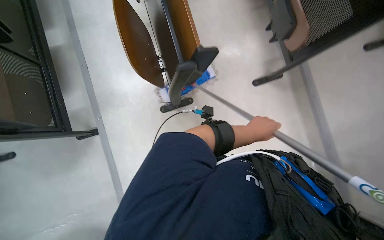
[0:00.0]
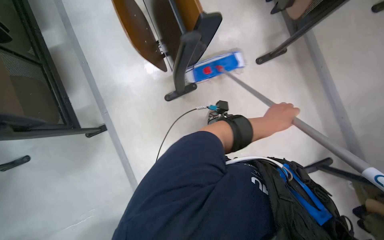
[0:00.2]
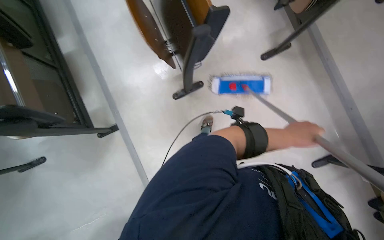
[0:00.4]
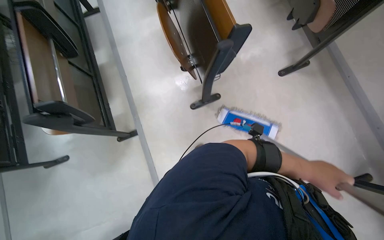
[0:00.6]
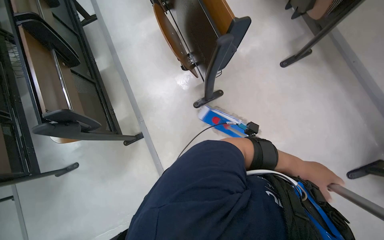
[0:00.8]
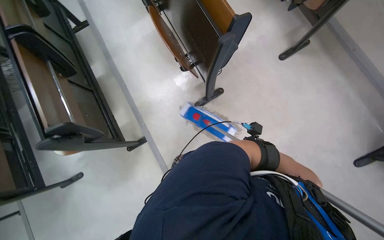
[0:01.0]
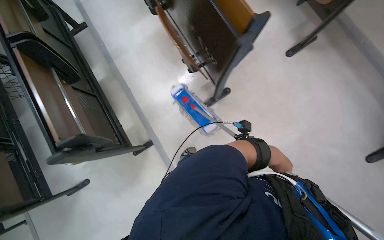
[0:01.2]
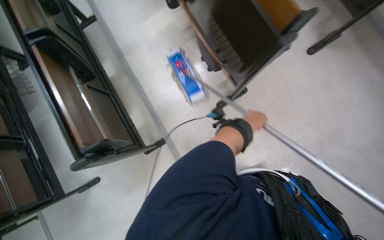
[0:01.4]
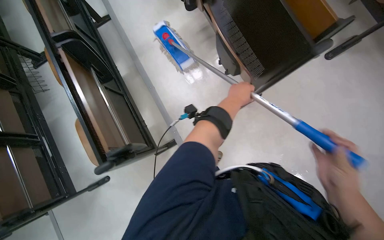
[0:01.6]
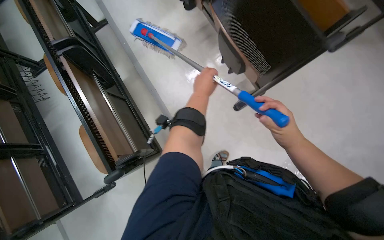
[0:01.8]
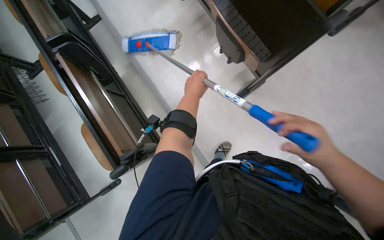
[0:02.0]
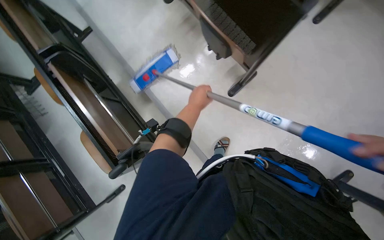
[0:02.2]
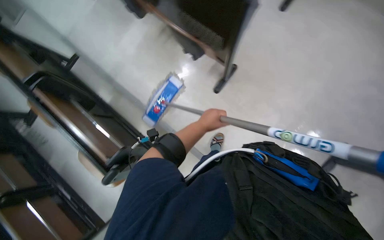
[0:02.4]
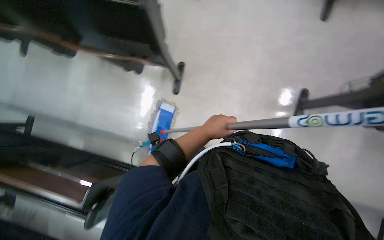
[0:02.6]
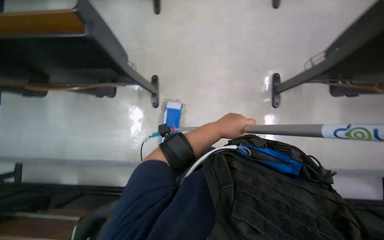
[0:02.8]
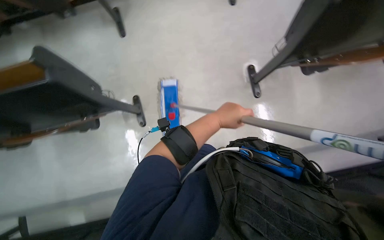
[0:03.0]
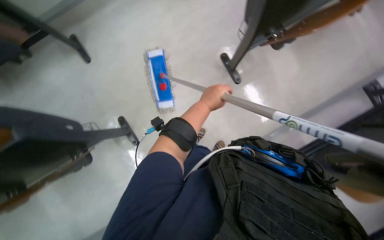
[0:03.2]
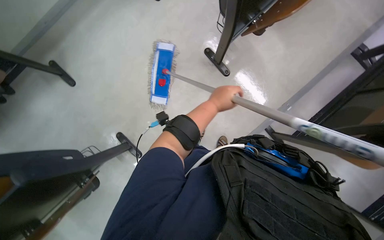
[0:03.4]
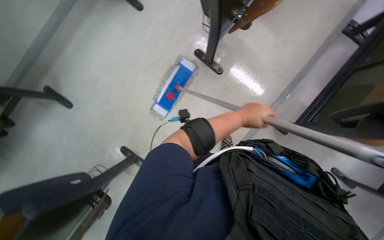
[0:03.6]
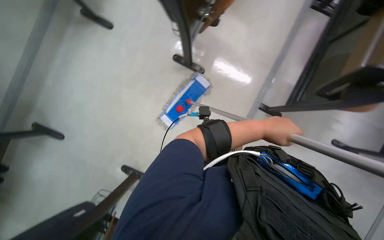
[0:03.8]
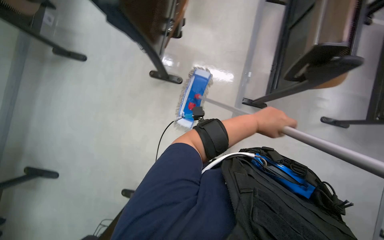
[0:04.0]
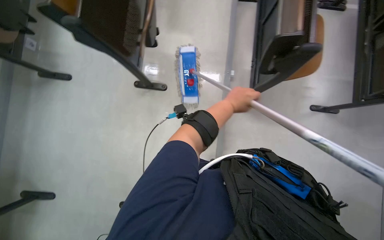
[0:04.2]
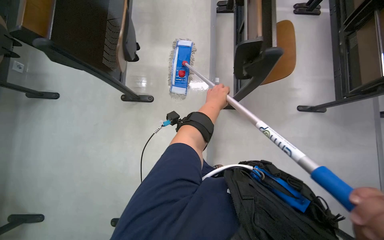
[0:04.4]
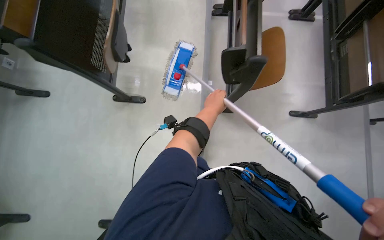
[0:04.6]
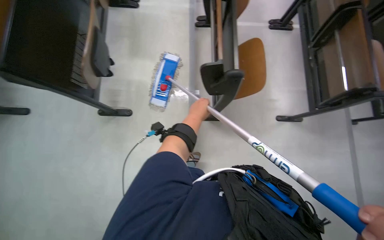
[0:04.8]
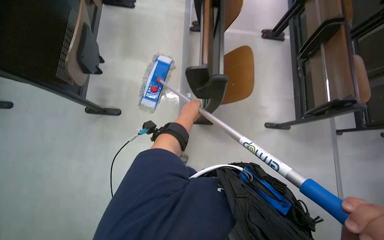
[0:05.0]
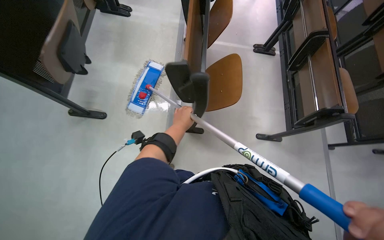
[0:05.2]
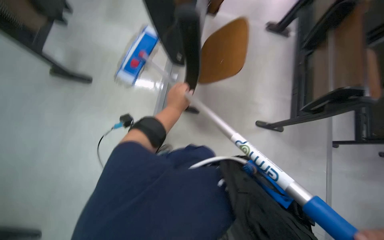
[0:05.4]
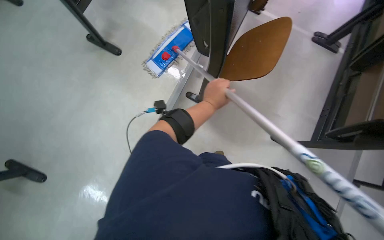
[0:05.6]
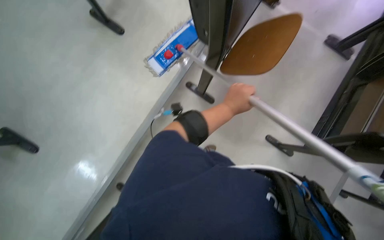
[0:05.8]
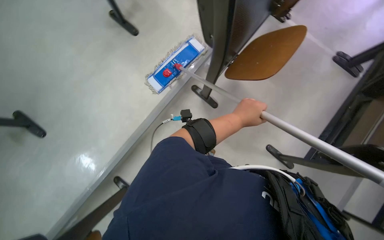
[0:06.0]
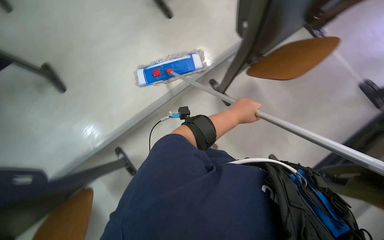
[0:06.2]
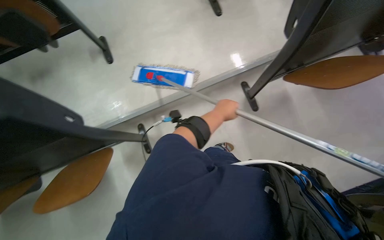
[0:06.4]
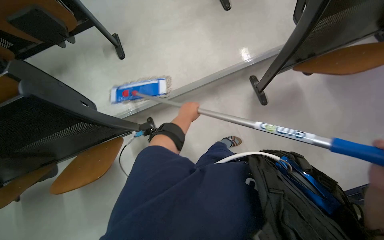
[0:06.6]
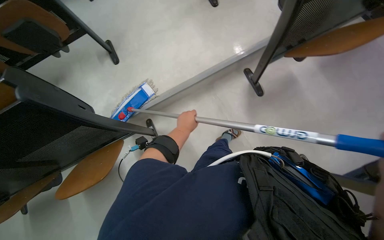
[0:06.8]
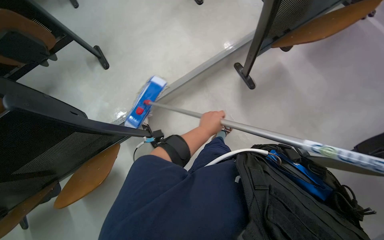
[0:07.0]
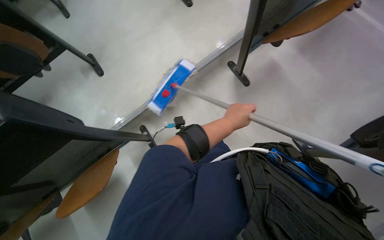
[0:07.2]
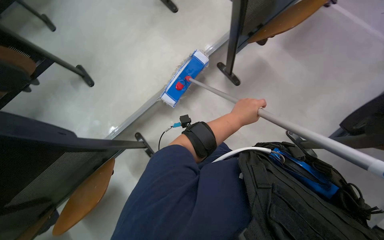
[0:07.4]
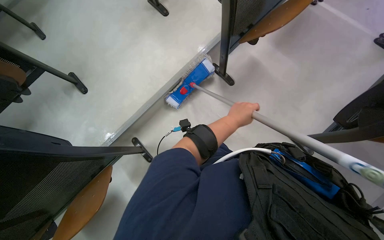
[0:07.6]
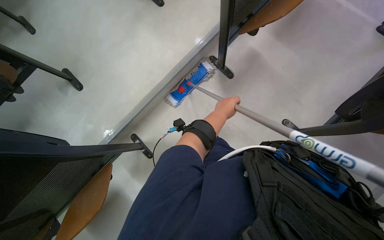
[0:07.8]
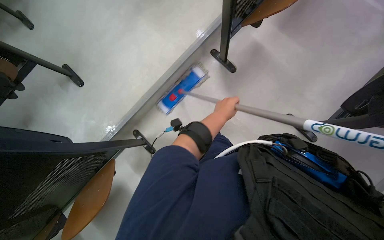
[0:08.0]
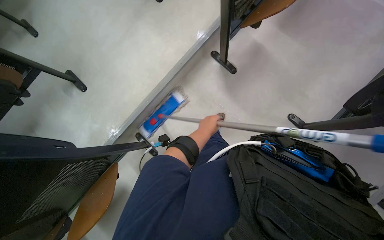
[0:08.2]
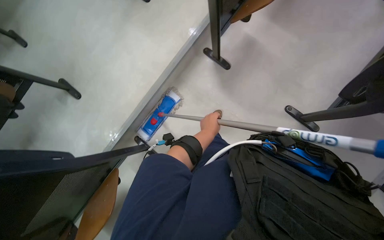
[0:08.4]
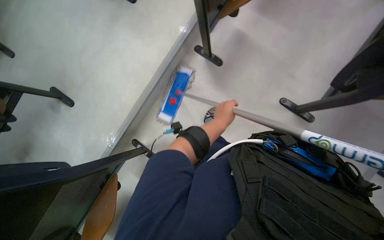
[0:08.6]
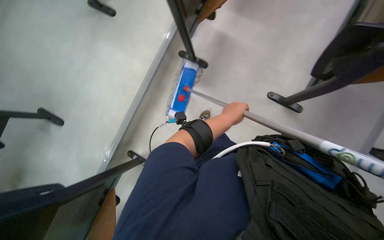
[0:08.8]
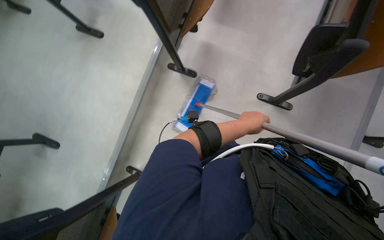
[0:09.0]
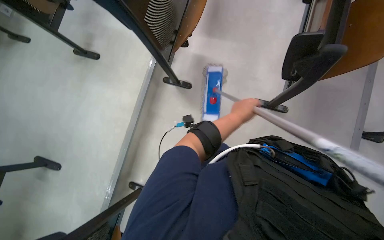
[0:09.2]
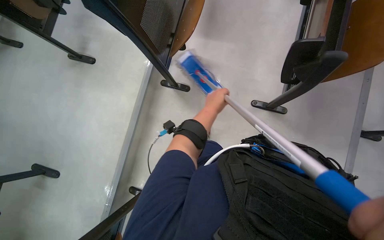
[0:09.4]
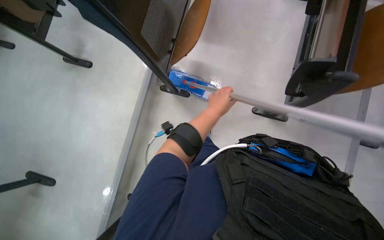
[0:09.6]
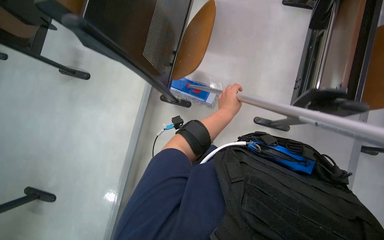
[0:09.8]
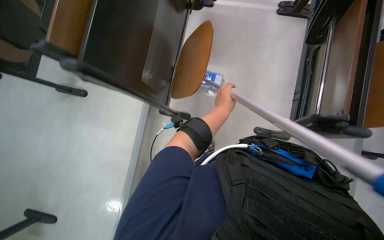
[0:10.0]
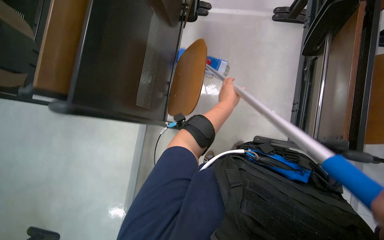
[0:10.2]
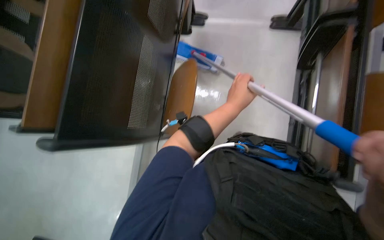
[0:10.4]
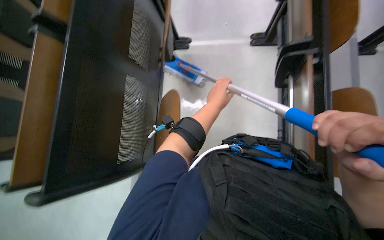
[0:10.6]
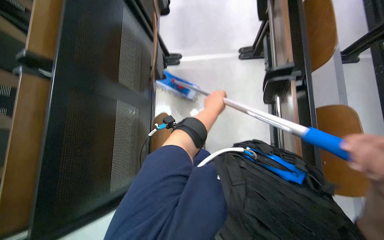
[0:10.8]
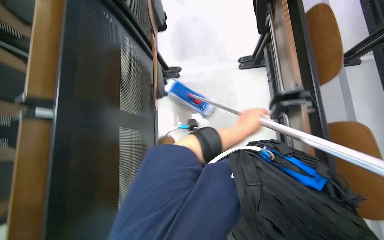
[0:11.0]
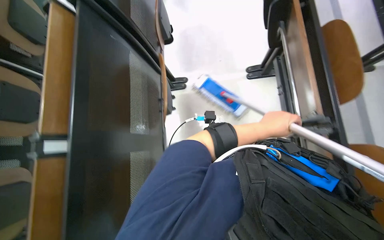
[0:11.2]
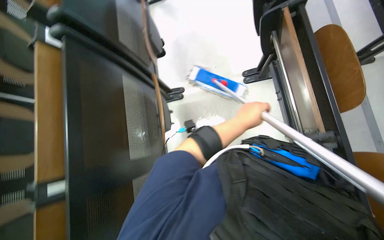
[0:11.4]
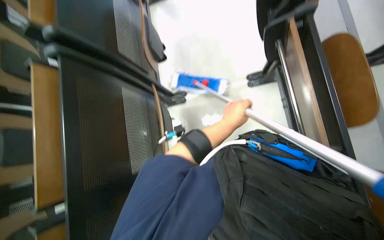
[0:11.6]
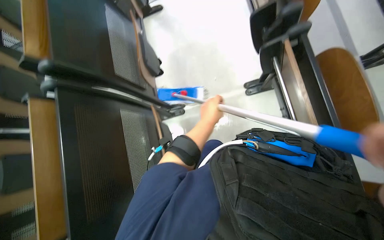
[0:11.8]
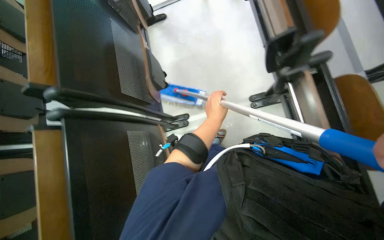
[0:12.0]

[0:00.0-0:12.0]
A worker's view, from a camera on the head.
Job: mopping floor.
The whole recording: Mopping classroom floor. The worker mops the classroom floor, occasionally adjusting the mop and moving the cleaning cart.
0:00.0 to 0:01.6: The wearer moves approximately 40 cm.
0:01.6 to 0:03.0: The scene rotates counterclockwise by roughly 35 degrees.
0:03.0 to 0:04.4: Everything in view rotates about 35 degrees counterclockwise.
0:04.4 to 0:06.0: The camera travels approximately 60 cm. The scene rotates clockwise by roughly 35 degrees.
0:06.0 to 0:07.6: The left hand travels to the left and back again, approximately 20 cm each way.
0:09.0 to 0:10.4: The left hand moves up the picture, some 40 cm.
0:10.4 to 0:12.0: The view tips upward by some 25 degrees. The left hand goes to the right and returns, roughly 10 cm each way.

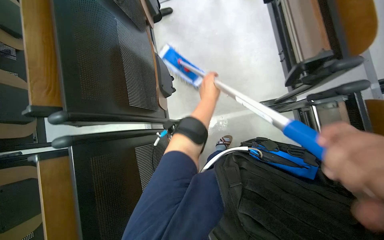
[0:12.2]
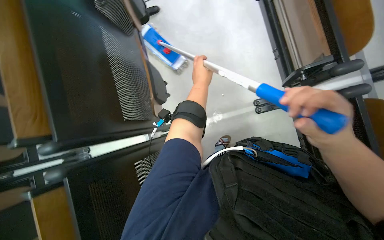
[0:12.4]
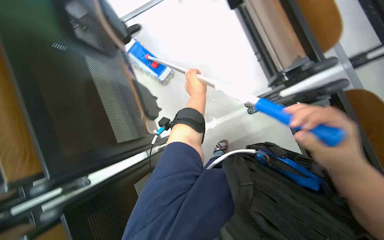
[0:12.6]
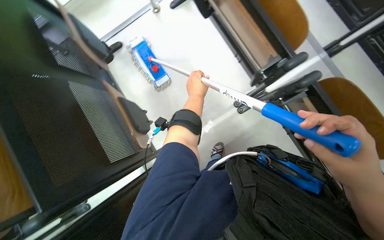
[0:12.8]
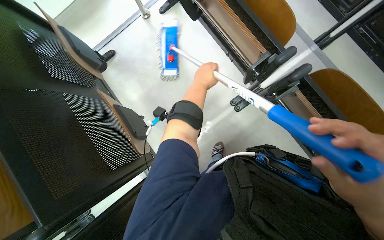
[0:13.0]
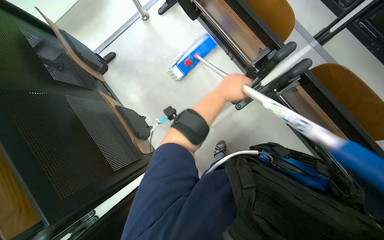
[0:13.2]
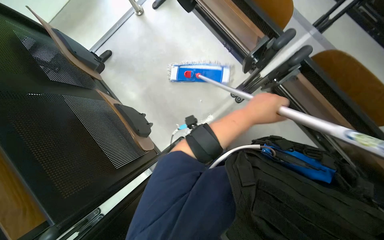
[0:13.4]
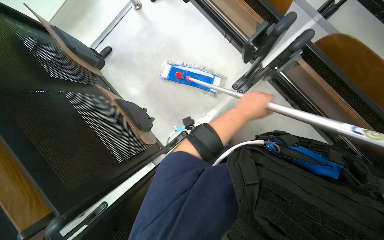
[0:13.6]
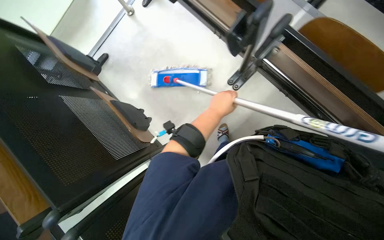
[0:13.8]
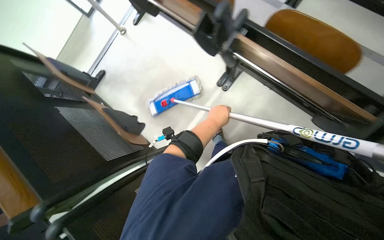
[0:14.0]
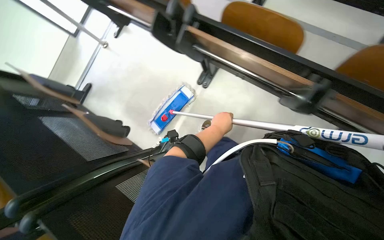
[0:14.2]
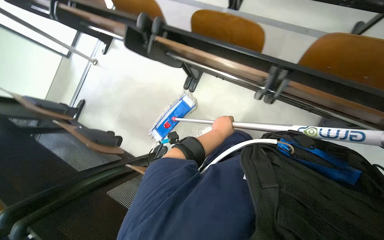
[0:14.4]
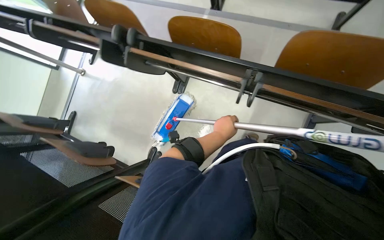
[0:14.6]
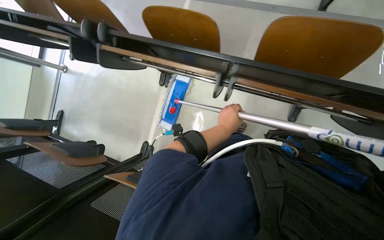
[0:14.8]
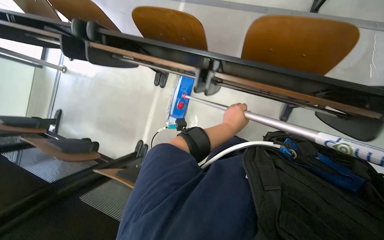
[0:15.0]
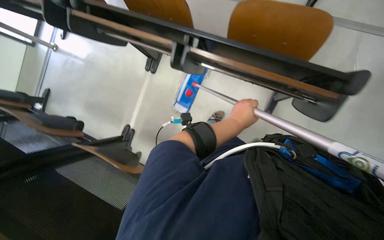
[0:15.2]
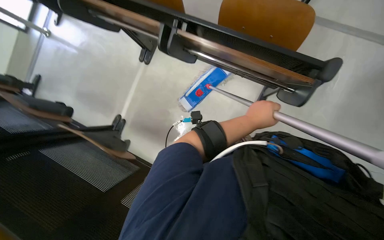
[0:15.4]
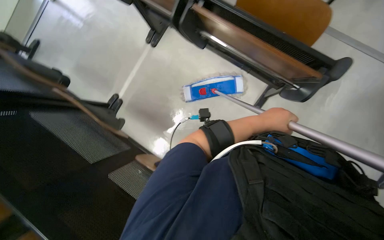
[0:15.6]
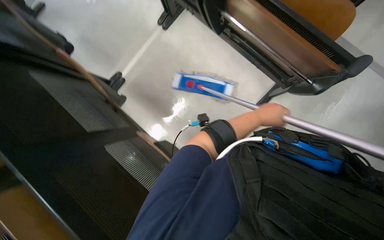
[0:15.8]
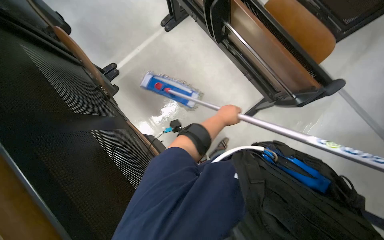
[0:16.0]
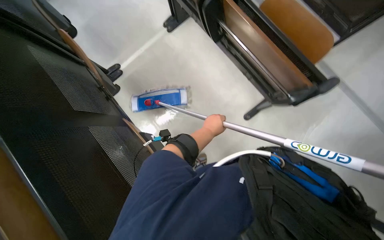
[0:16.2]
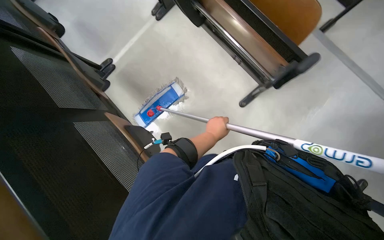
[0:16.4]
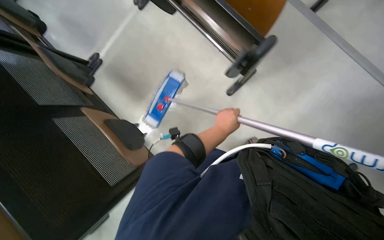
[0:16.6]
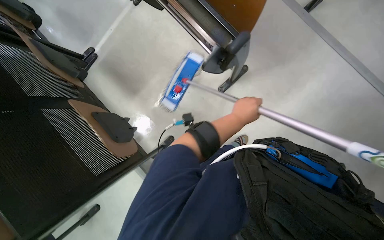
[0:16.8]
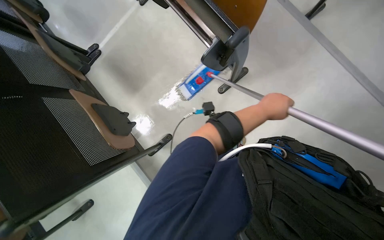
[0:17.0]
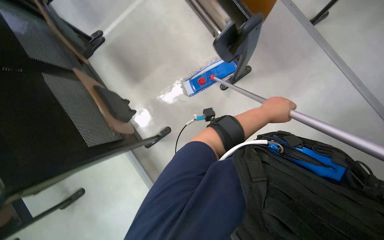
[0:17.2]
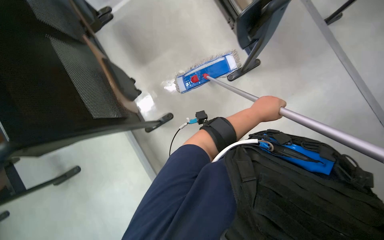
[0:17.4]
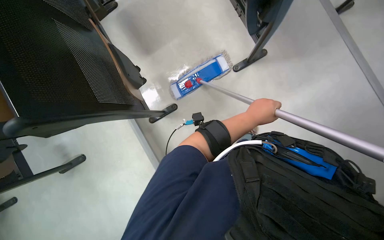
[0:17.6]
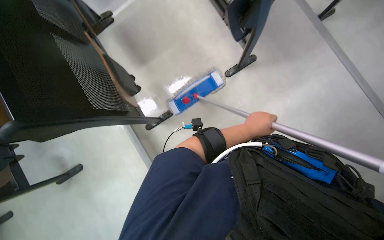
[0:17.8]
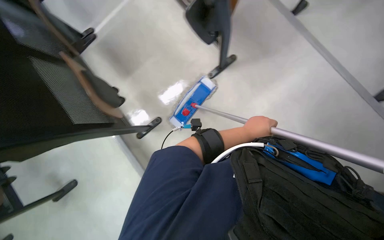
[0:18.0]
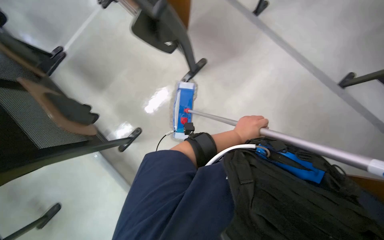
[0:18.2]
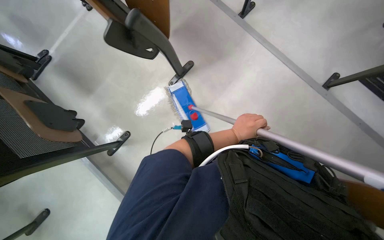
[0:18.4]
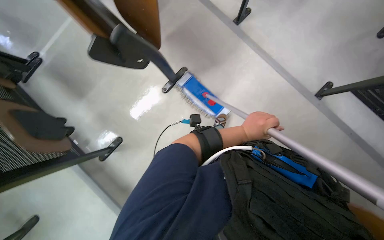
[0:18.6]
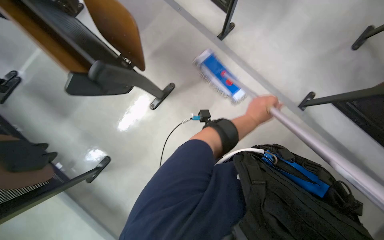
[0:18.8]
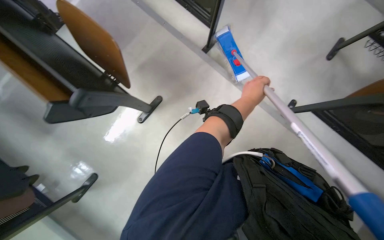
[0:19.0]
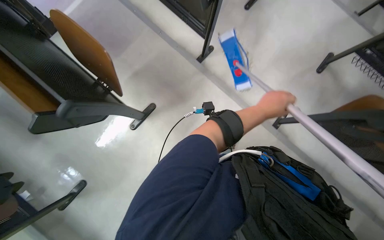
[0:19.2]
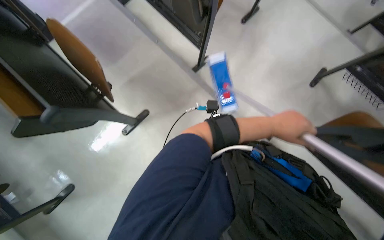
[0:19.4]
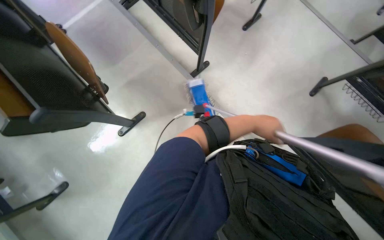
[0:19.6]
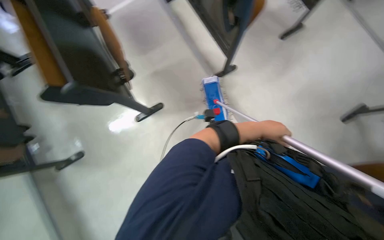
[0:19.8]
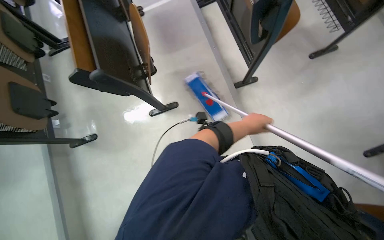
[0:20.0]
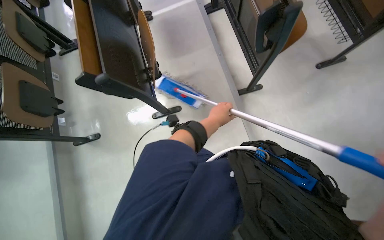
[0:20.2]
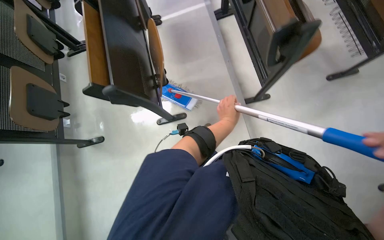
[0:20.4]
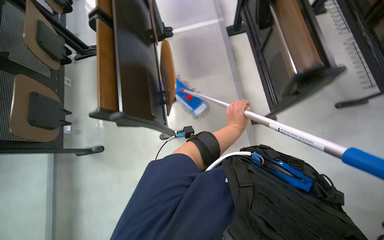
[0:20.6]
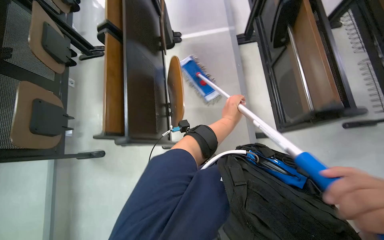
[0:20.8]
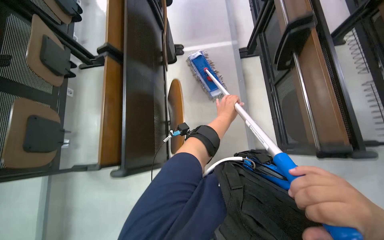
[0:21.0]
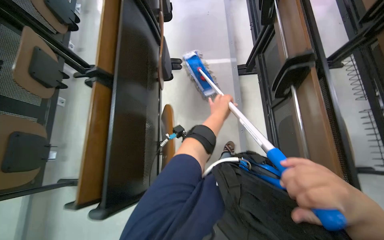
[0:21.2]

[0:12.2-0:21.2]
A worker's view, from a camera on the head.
Job: mopping floor.
The whole recording: Mopping classroom floor. The worker mops the classroom floor, occasionally adjusting the mop and moving the cleaning cart.
0:13.8 to 0:15.2: The head travels to the right, some 70 cm.
0:18.2 to 0:19.8: The left hand is displaced to the right by some 50 cm.
0:19.8 to 0:21.2: The camera travels approximately 60 cm. Everything in view rotates roughly 30 degrees clockwise.
